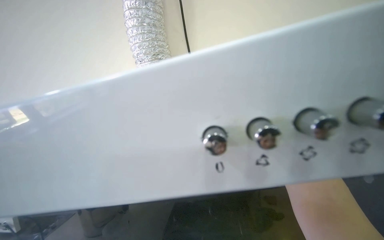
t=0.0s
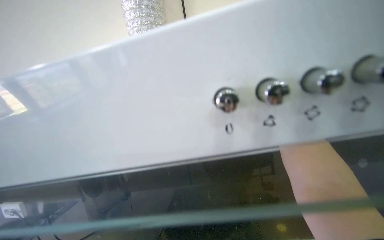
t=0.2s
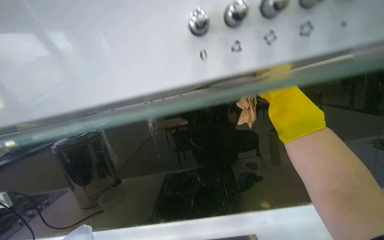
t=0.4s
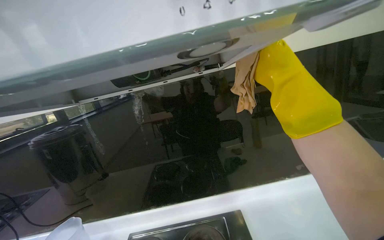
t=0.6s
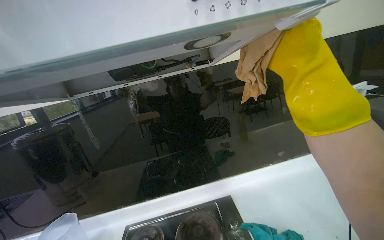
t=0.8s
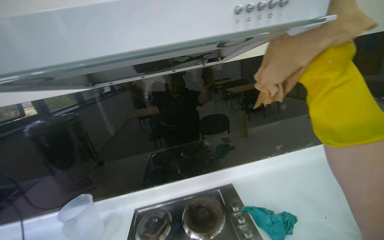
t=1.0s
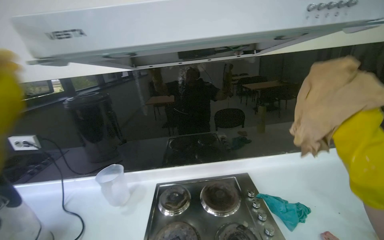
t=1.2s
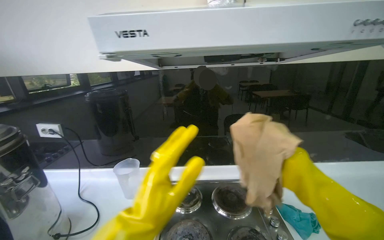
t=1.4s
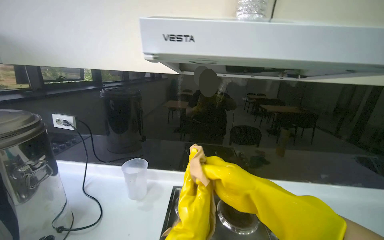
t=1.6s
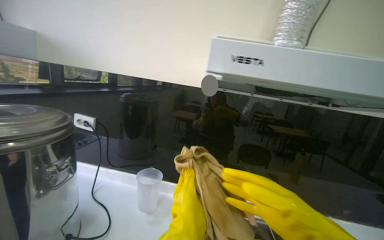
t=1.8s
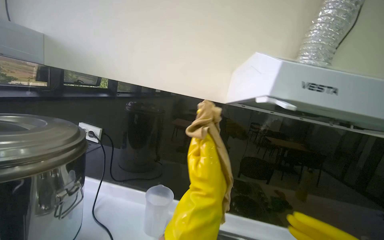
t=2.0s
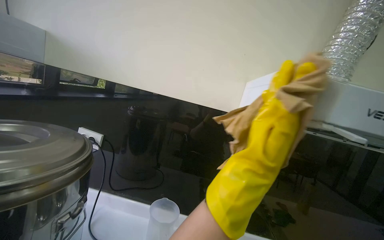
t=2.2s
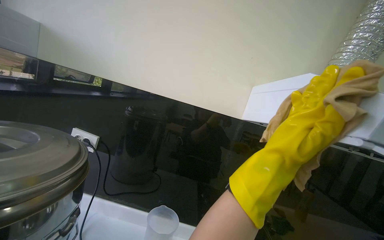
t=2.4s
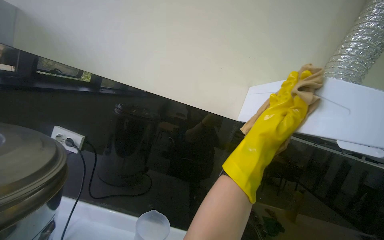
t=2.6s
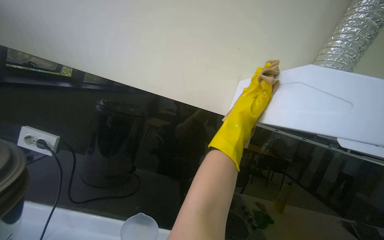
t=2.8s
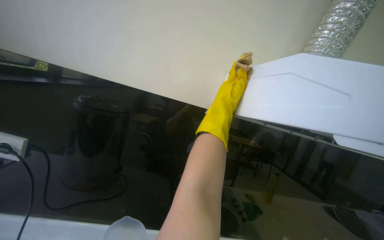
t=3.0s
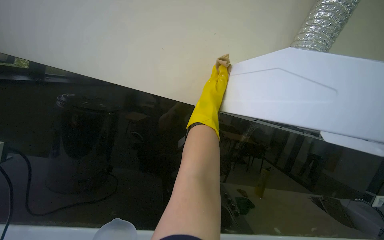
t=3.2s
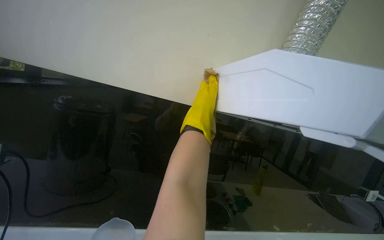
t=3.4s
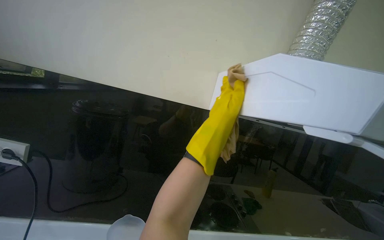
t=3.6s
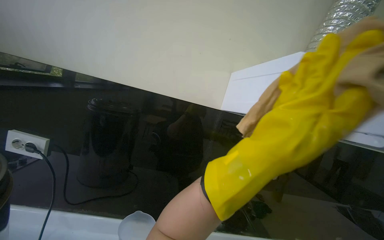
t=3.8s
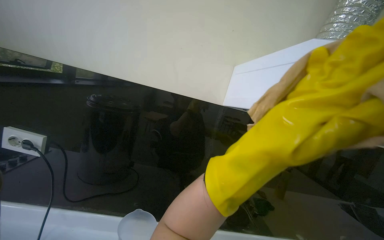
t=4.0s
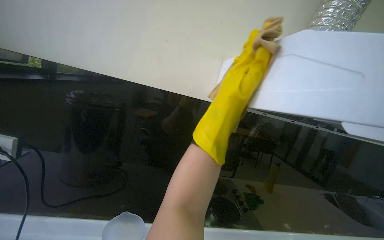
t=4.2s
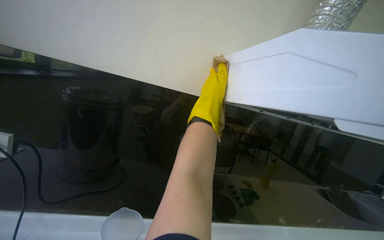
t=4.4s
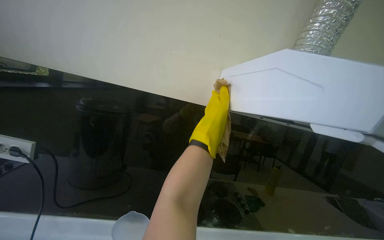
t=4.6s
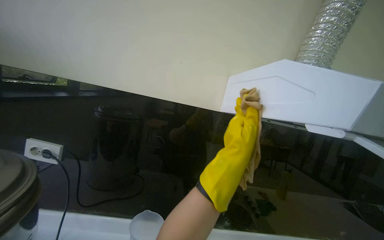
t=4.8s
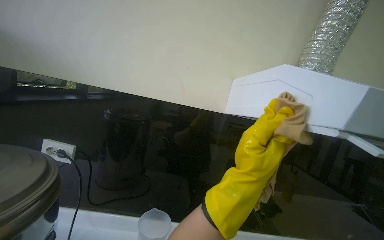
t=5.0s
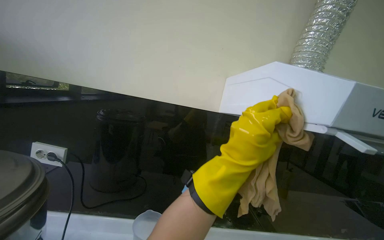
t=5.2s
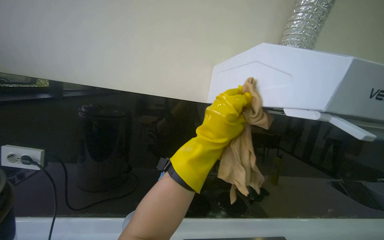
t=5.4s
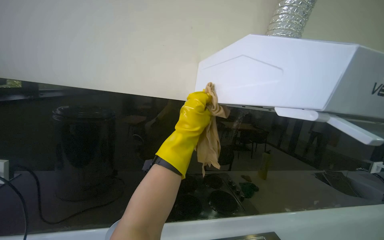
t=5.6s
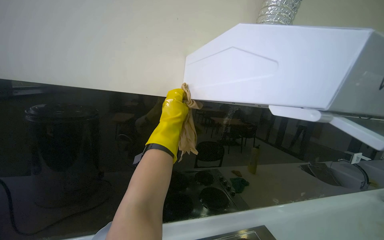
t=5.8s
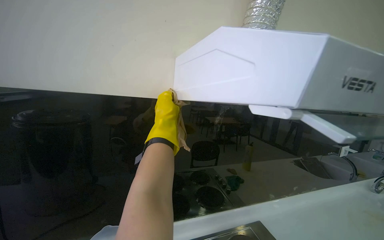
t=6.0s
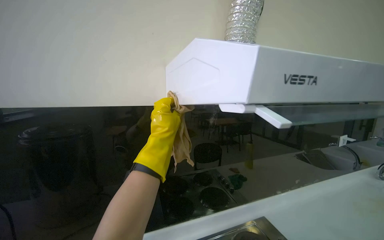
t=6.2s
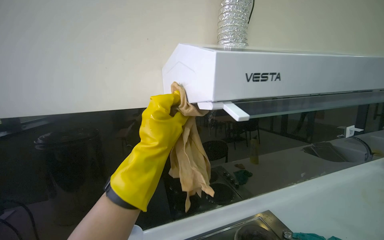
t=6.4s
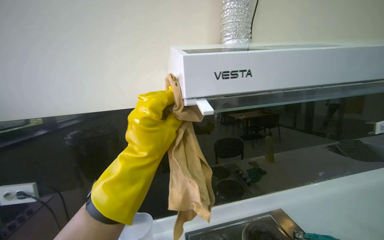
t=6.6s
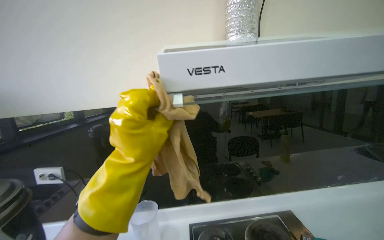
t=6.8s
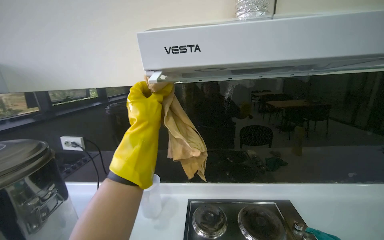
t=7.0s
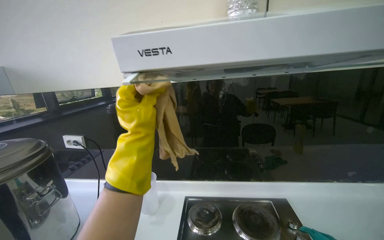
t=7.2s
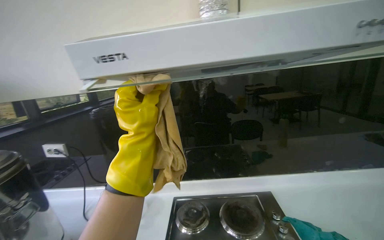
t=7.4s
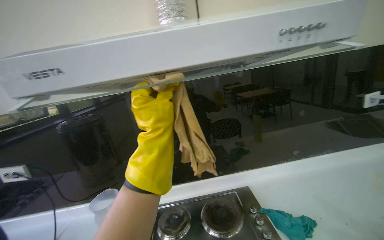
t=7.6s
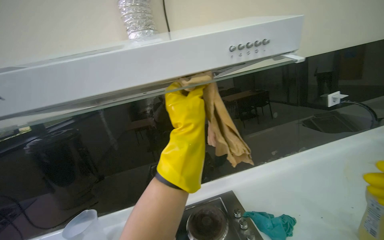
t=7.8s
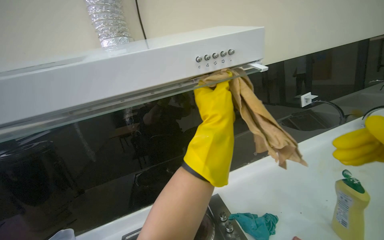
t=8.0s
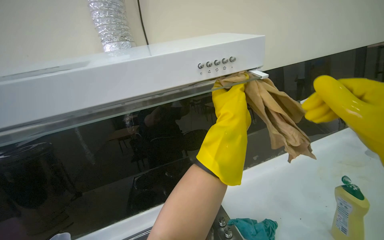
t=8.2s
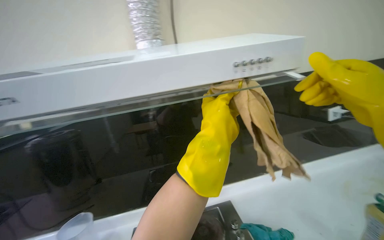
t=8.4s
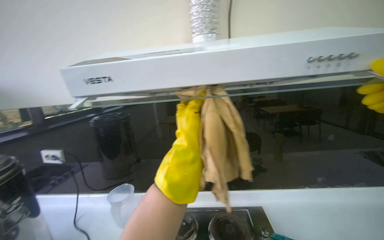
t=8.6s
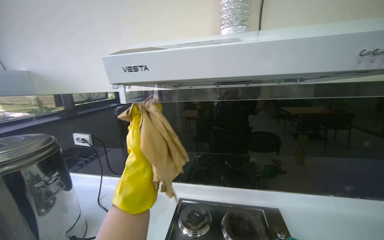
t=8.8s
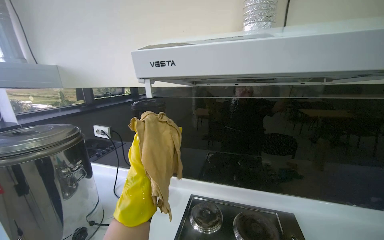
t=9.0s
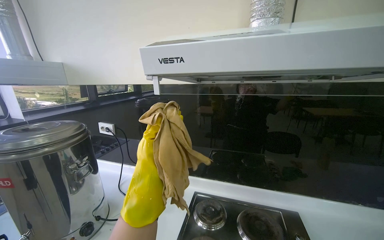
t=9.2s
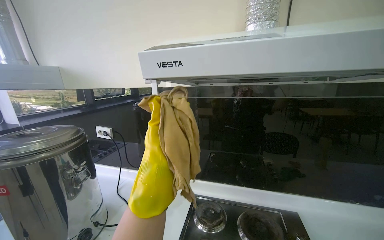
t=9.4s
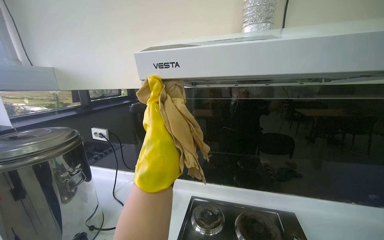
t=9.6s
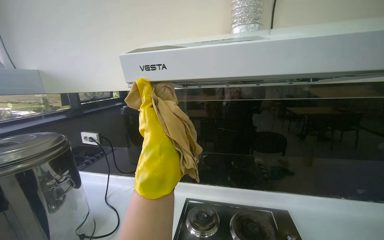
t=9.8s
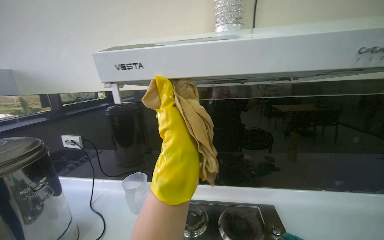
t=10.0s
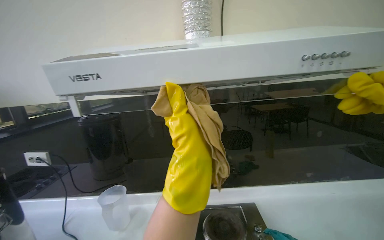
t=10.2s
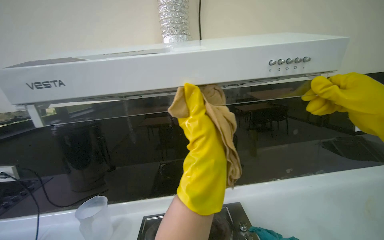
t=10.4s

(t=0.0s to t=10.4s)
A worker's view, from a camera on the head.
Job: cleaning kitchen.
The whole recording: Wiping underside of range hood. The worker wipes the underside of the range hood with a wet cloth.
t=1.4s - t=3.0s: The camera travels approximately 40 cm.
t=6.0s - t=7.4s: The camera is aimed approximately 25 degrees further to the left.
t=9.0s - t=10.4s: The camera is aimed about 20 degrees further to the right. The left hand heads to the right and nearer to the camera, covering roughly 35 cm.

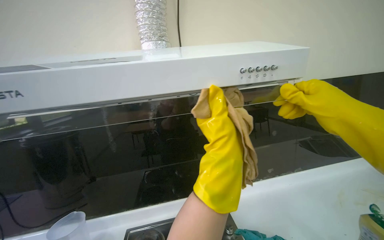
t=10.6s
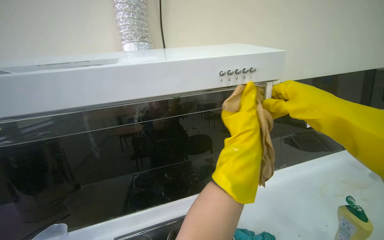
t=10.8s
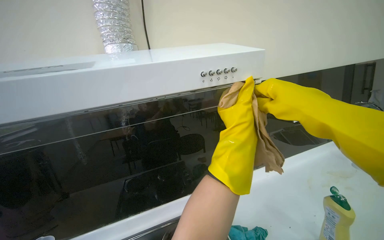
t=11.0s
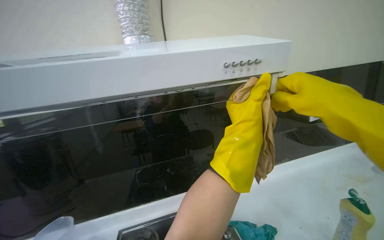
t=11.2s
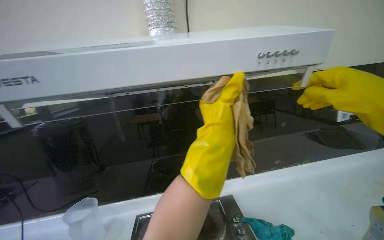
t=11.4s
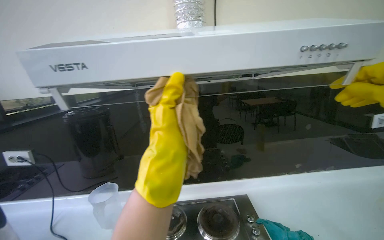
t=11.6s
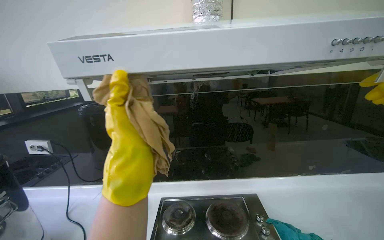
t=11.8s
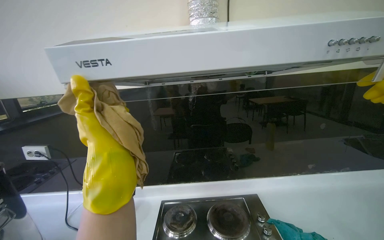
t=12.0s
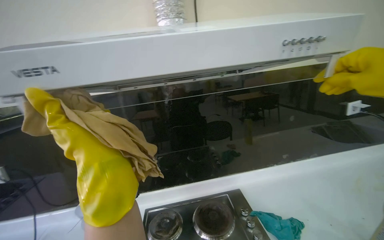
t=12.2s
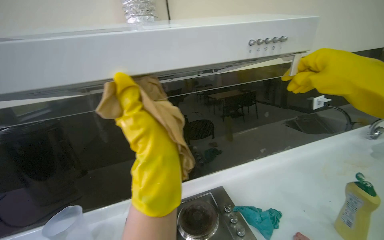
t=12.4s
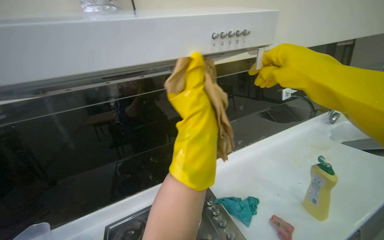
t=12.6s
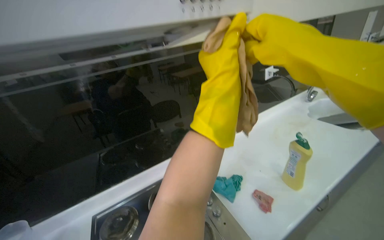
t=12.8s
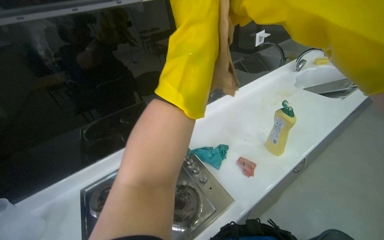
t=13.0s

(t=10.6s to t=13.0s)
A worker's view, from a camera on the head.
Job: cleaning kitchen.
The whole recording: Wiping underside of range hood. The worker wipes the underside of the range hood with a wet cloth.
t=10.6s - t=11.8s: The left hand travels to the left by about 30 cm.
t=11.8s - t=13.0s: The head rotates approximately 35 degrees to the right. The camera pitches downward, by roughly 20 degrees.

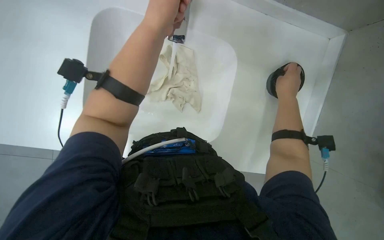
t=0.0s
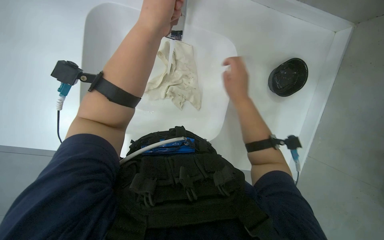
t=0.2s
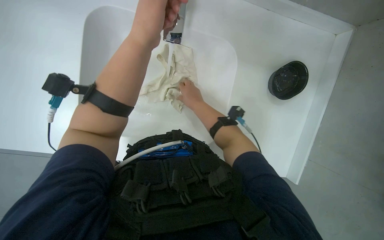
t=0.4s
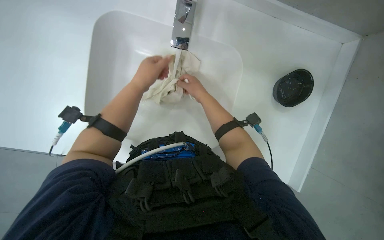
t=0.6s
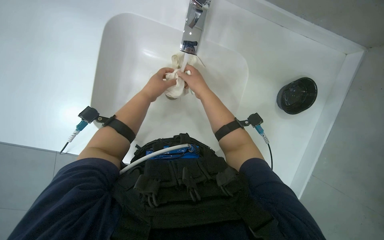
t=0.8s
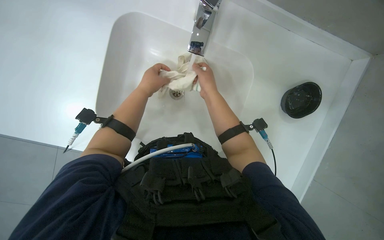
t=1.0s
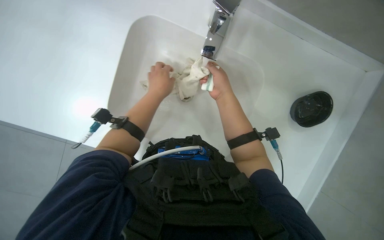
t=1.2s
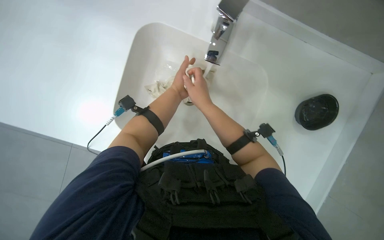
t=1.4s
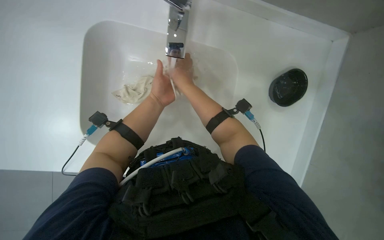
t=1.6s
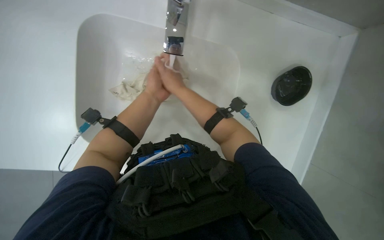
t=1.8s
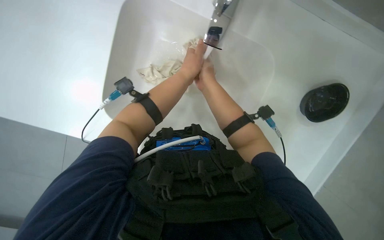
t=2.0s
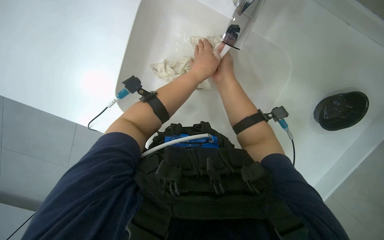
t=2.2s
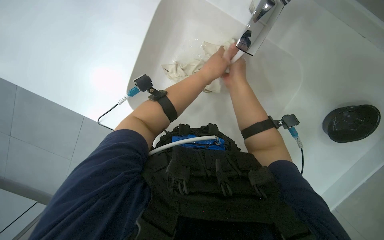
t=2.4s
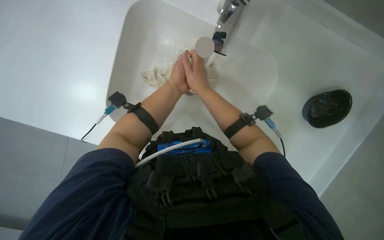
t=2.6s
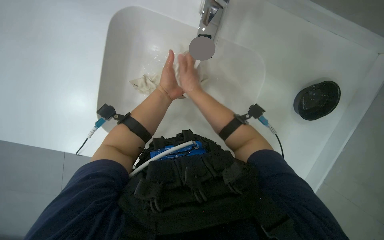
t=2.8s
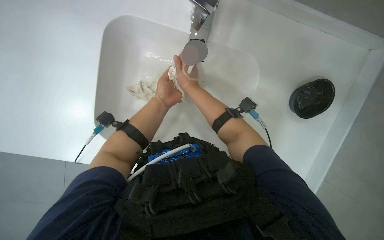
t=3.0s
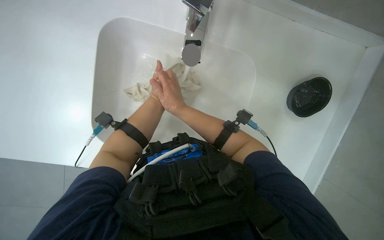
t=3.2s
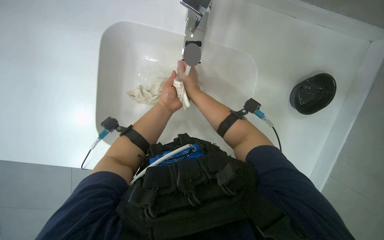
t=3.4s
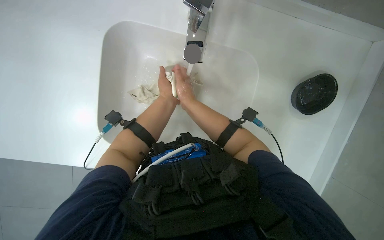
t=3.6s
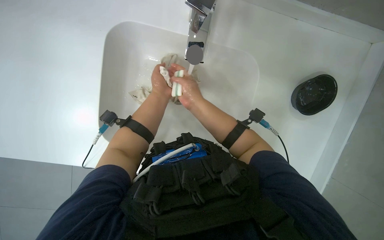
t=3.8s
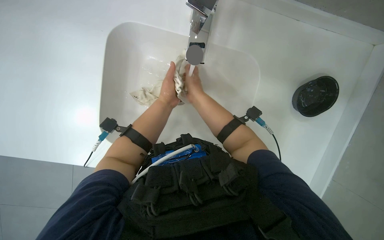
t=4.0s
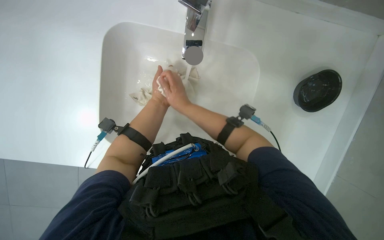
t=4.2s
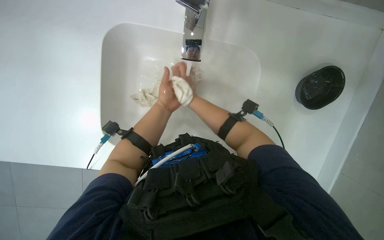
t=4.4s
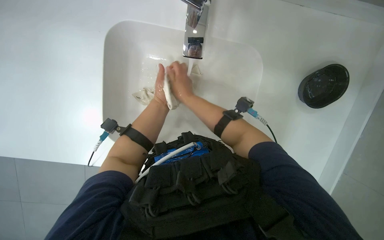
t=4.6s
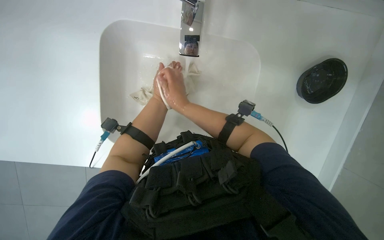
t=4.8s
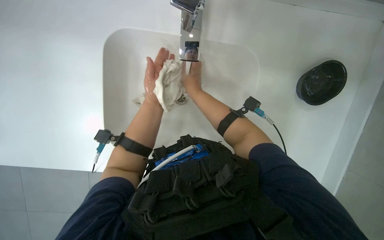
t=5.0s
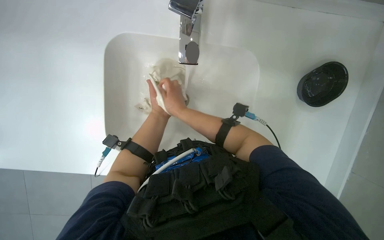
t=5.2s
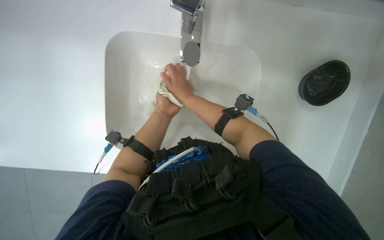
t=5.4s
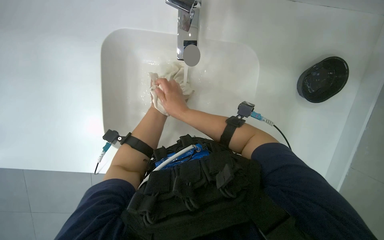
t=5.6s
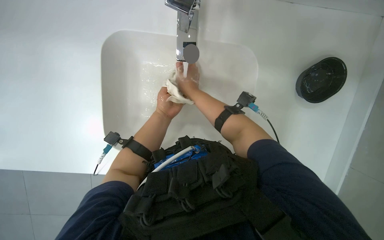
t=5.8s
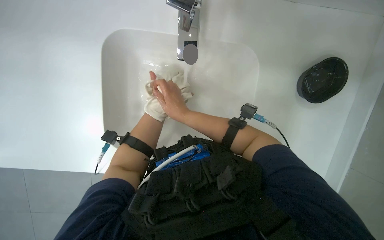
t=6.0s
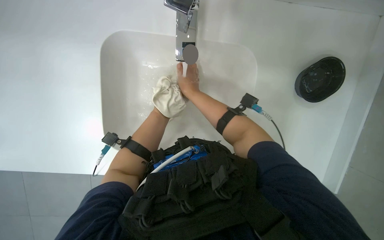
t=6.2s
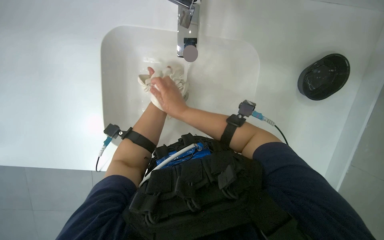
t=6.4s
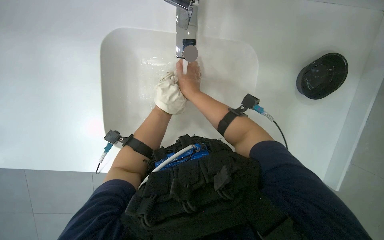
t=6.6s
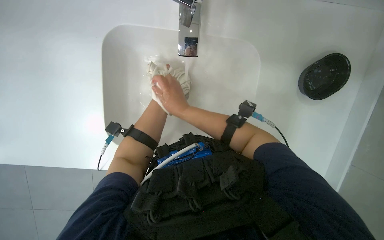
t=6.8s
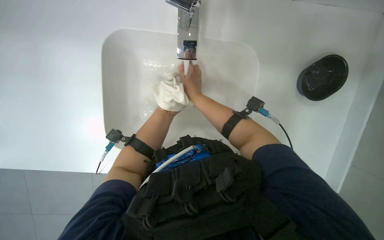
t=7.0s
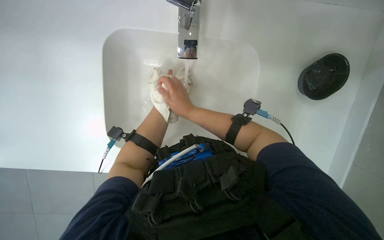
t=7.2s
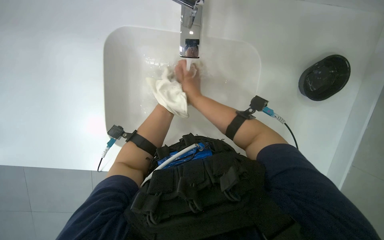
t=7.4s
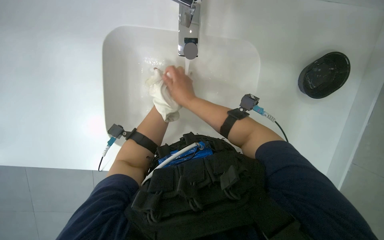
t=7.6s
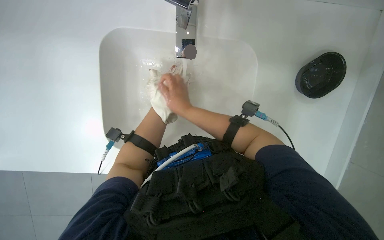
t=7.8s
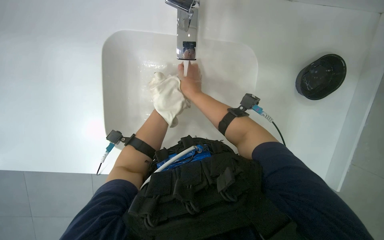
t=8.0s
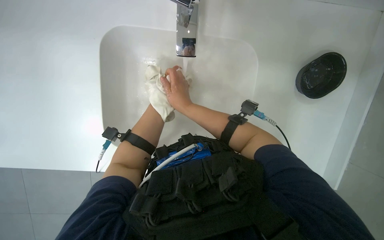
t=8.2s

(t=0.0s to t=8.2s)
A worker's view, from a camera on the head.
Job: managing laundry.
The whole recording: Washing a white cloth. The worker washes a white cloth in the sink, applying soap and rinsing it thoroughly.
t=0.0s - t=1.6s: The left hand heads farther from the camera and down the picture, covering approximately 20 cm, while the right hand goes about 30 cm to the left.
t=3.2s - t=5.0s: The left hand shifts roughly 10 cm nearer to the camera.
